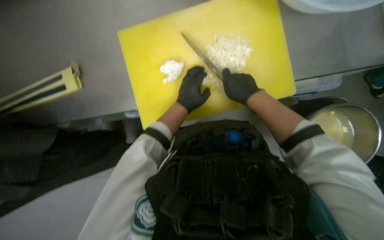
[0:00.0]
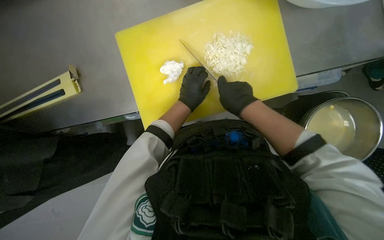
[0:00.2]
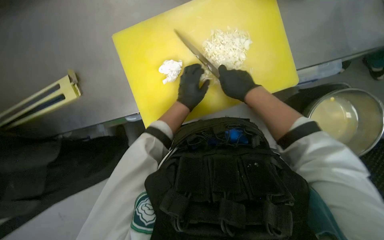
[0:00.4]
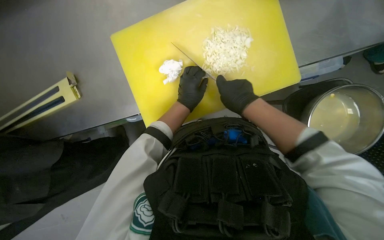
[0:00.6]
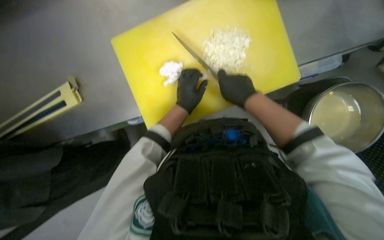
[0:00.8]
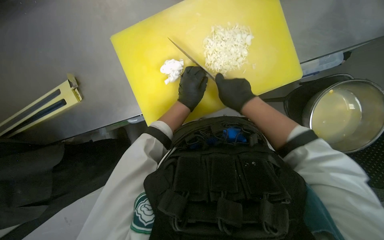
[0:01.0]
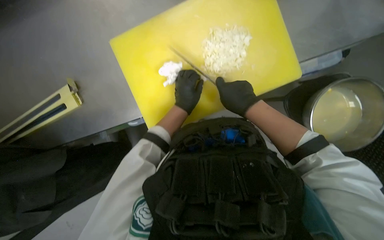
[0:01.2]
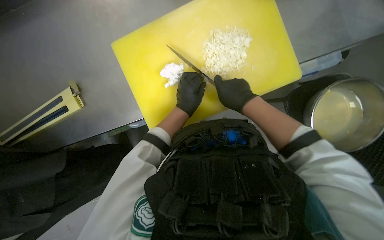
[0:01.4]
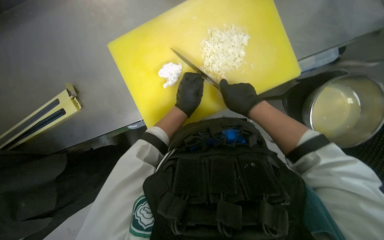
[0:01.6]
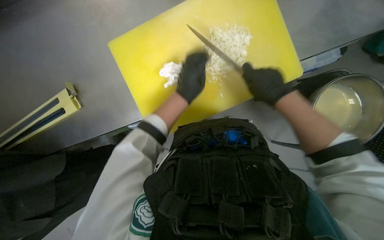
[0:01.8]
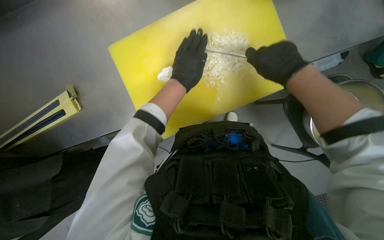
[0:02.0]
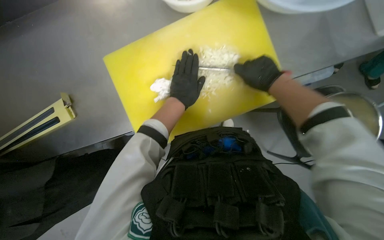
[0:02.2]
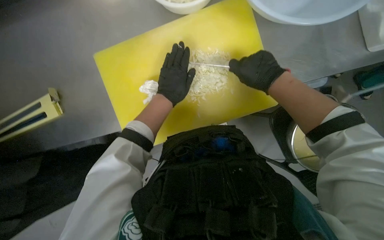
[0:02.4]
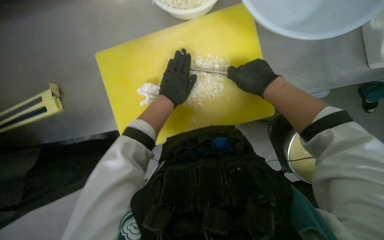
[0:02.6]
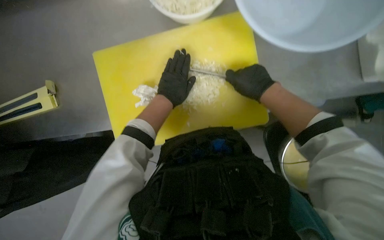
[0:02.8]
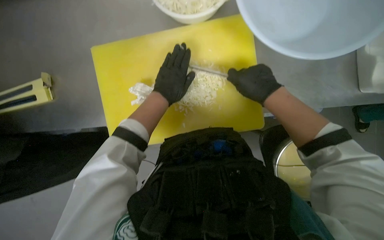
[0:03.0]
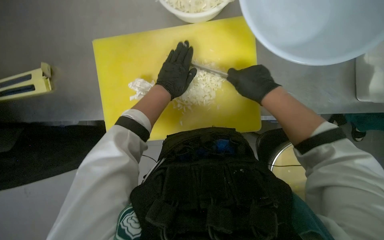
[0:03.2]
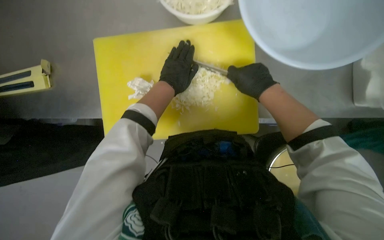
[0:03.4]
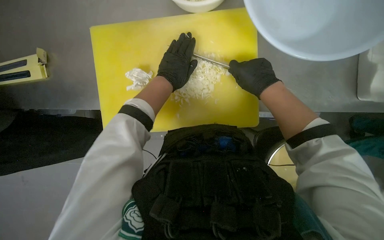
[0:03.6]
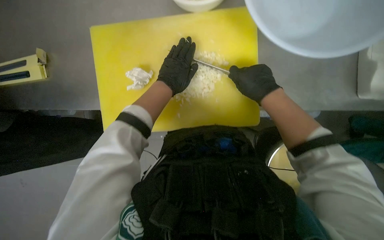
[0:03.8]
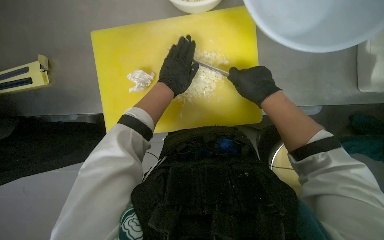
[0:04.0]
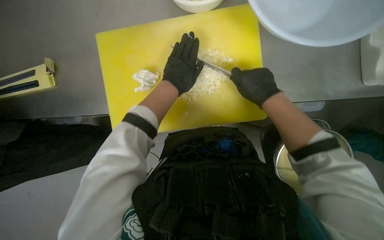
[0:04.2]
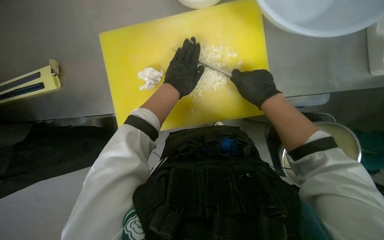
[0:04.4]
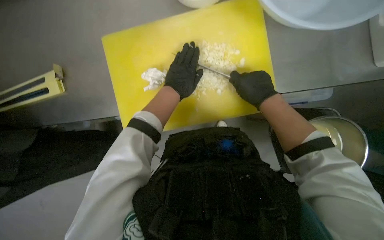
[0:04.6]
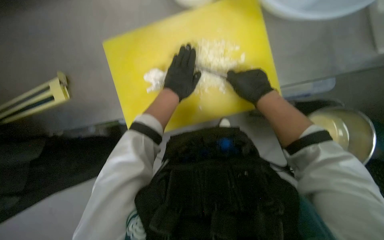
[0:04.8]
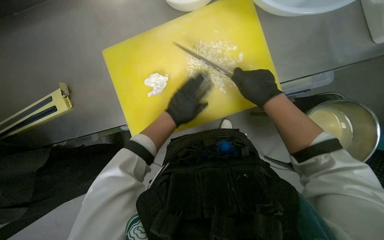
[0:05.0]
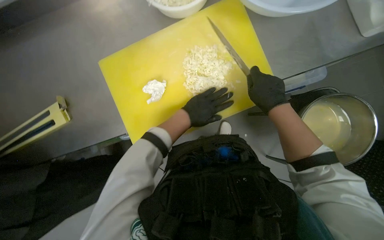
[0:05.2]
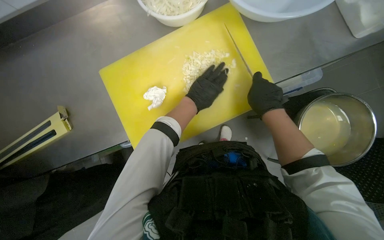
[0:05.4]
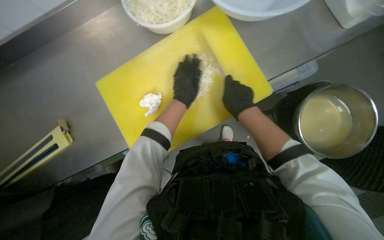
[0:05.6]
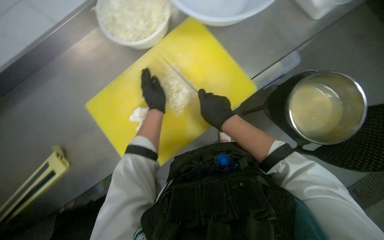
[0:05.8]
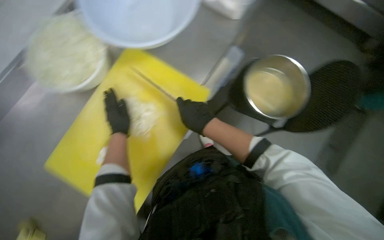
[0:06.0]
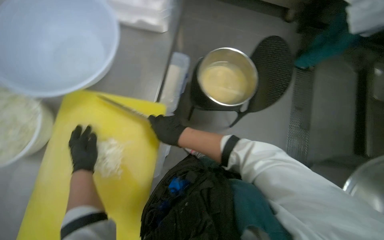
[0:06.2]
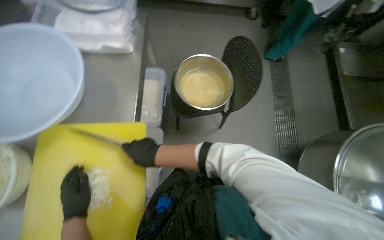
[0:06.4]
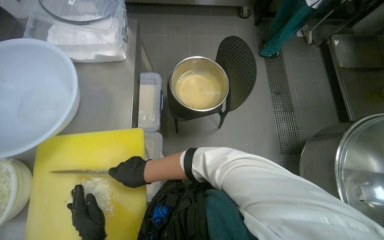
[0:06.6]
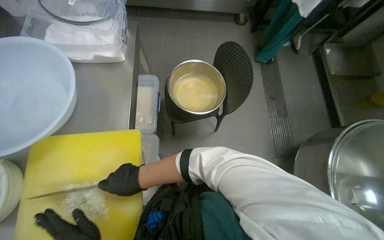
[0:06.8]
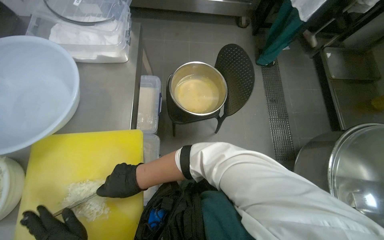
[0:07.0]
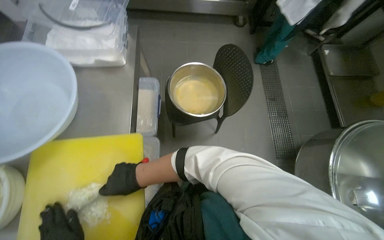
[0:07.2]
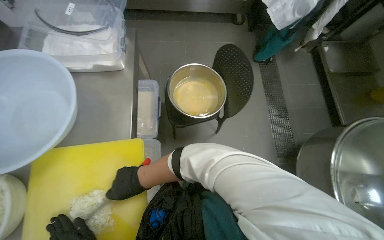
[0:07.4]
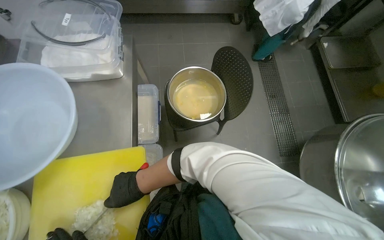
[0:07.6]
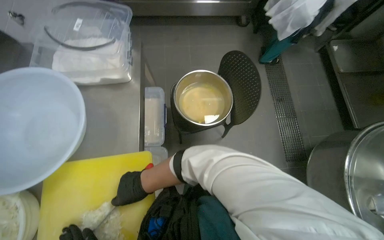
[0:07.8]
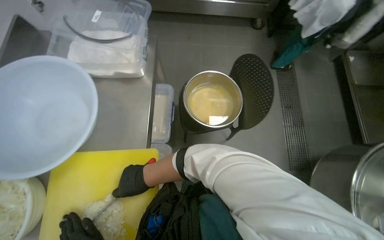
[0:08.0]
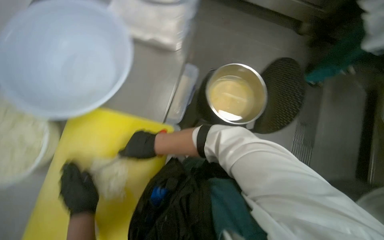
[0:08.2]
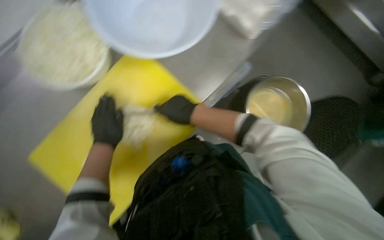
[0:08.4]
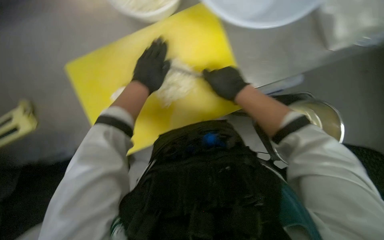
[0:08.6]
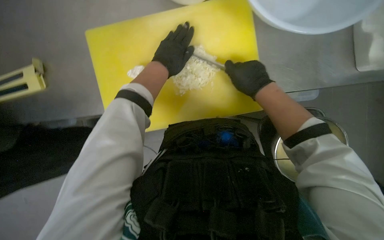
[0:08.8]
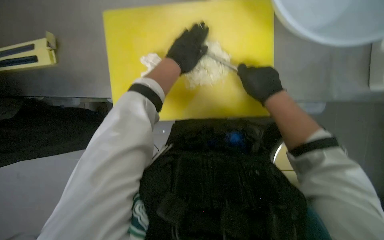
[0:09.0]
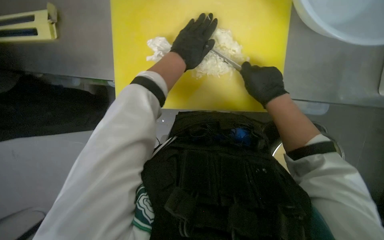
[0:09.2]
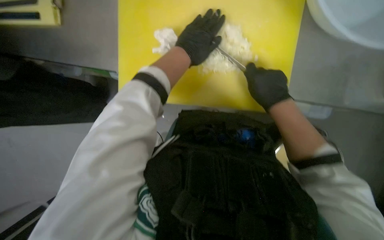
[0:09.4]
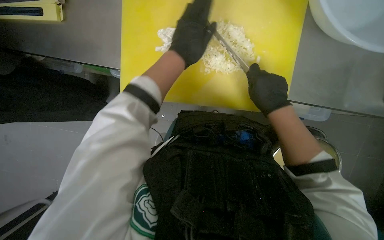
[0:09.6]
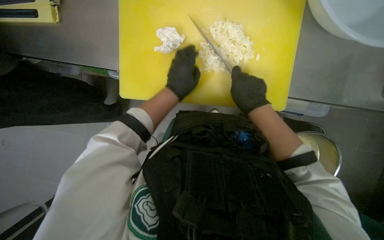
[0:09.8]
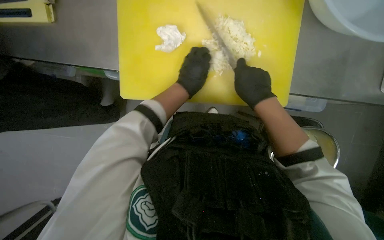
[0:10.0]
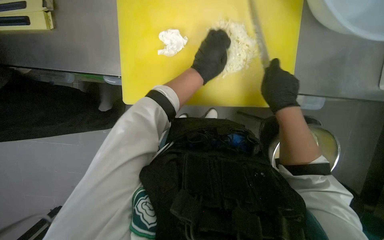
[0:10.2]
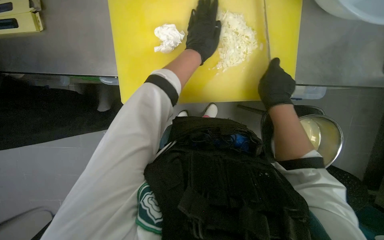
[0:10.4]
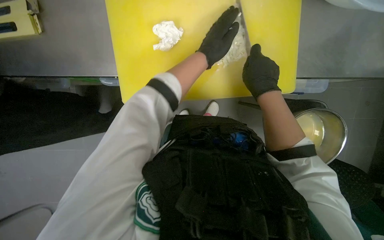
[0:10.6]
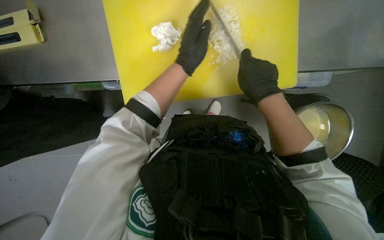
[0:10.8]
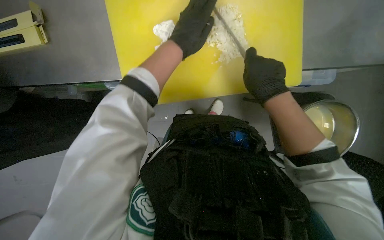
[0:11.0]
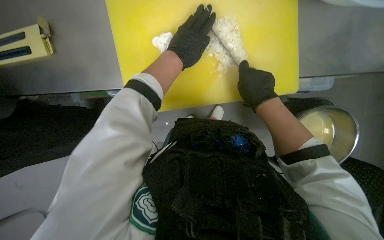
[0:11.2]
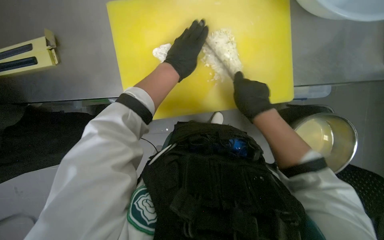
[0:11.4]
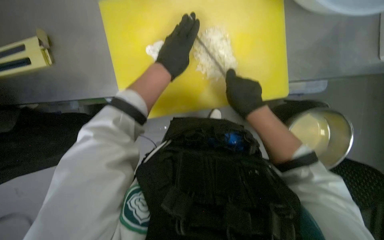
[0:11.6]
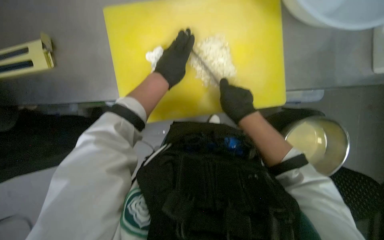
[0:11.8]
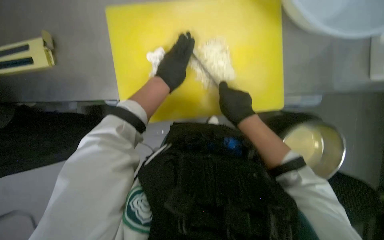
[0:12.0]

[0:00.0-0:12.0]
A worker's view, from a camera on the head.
Job: preparing food.
The whole recording: Chopping onion. The worker chops an onion on a yellow cutting board with a knife.
0:00.0 to 0:01.6: The hands stay close to where they were, moving slightly.
0:03.0 to 0:04.4: The hands make small movements and keep their place.
0:04.4 to 0:06.0: The scene turns about 40 degrees counterclockwise in the picture.
0:06.0 to 0:07.6: The right hand is displaced to the left by roughly 15 cm.
0:07.6 to 0:09.0: The wearer looks approximately 90 degrees further to the left. The view tilts some 20 degrees downward.
0:09.0 to 0:10.4: The left hand travels farther from the camera by approximately 10 cm.

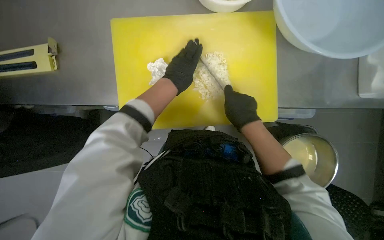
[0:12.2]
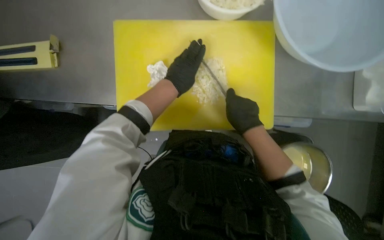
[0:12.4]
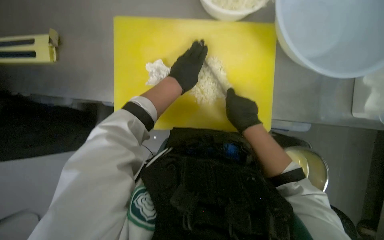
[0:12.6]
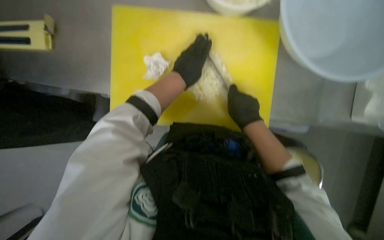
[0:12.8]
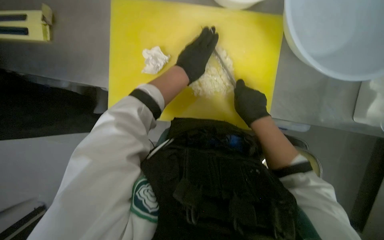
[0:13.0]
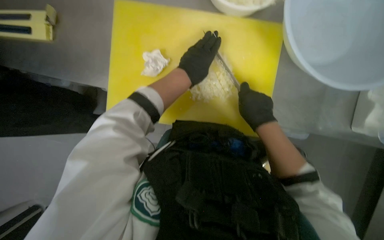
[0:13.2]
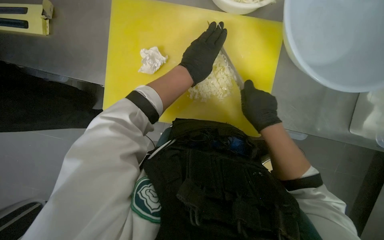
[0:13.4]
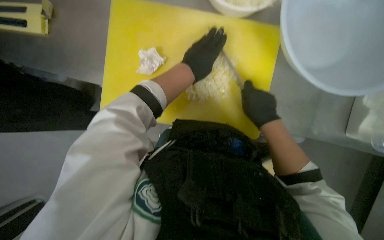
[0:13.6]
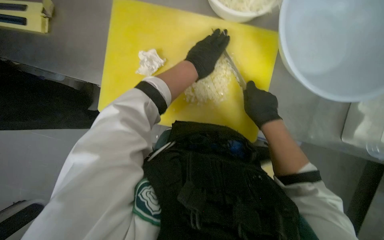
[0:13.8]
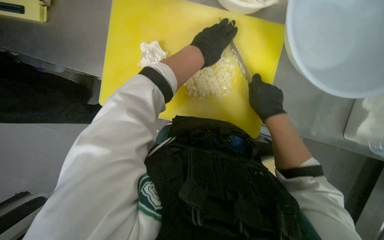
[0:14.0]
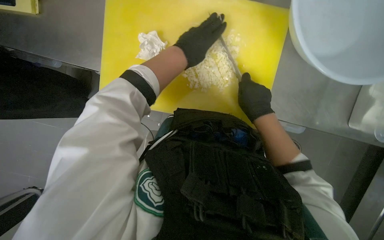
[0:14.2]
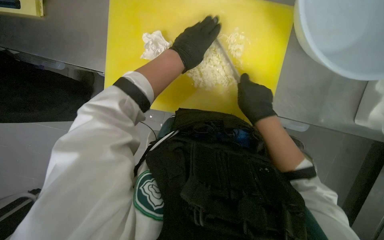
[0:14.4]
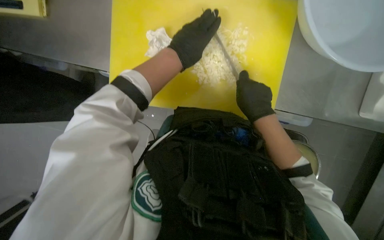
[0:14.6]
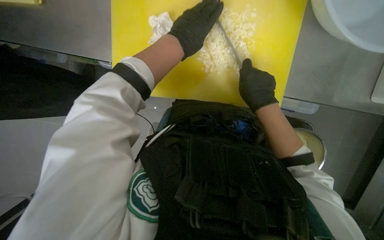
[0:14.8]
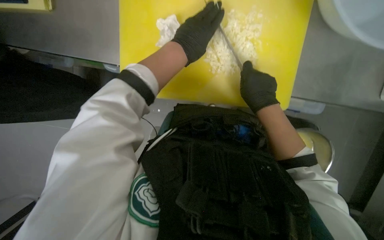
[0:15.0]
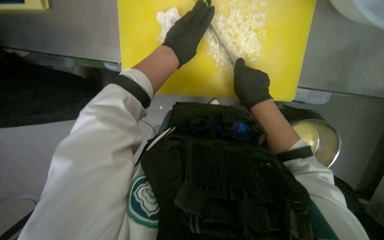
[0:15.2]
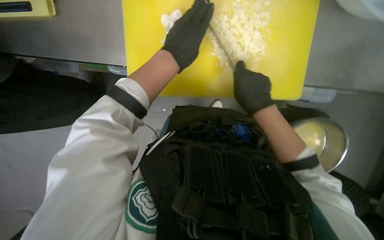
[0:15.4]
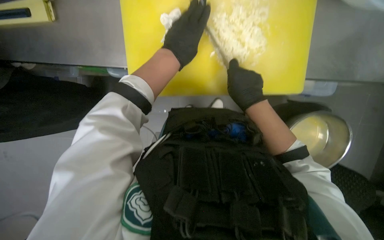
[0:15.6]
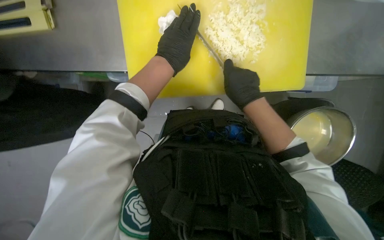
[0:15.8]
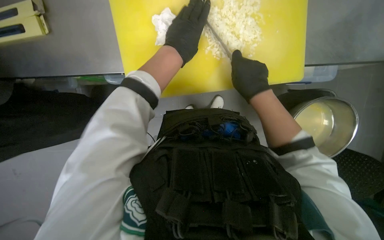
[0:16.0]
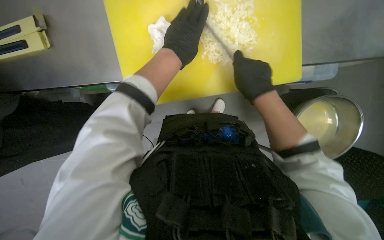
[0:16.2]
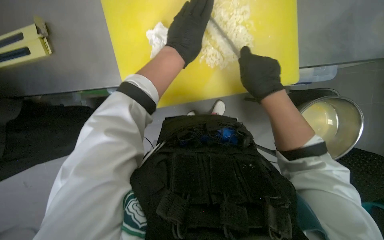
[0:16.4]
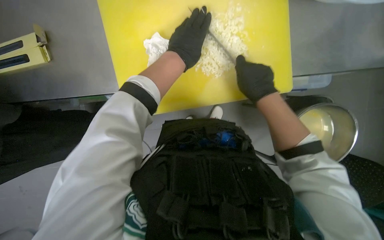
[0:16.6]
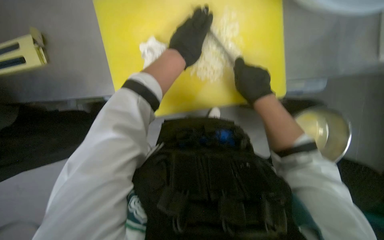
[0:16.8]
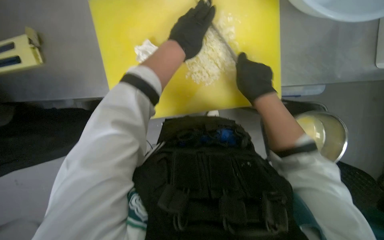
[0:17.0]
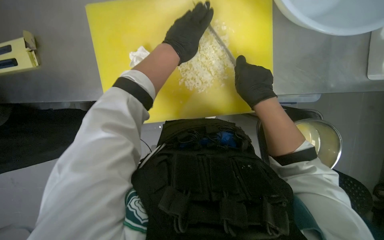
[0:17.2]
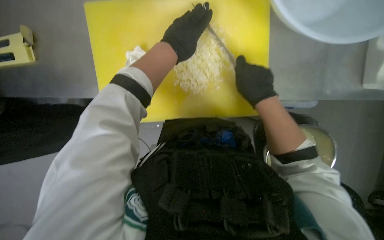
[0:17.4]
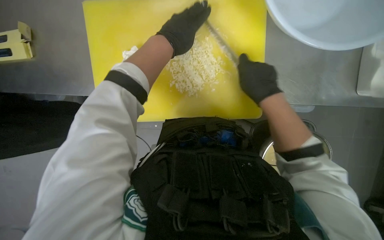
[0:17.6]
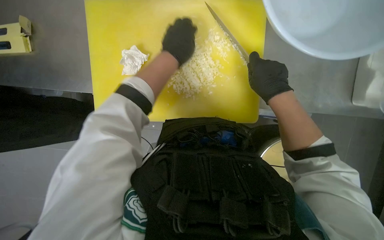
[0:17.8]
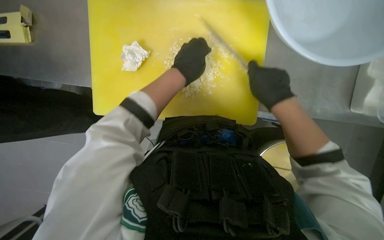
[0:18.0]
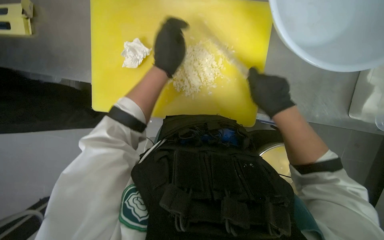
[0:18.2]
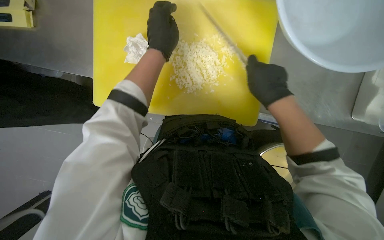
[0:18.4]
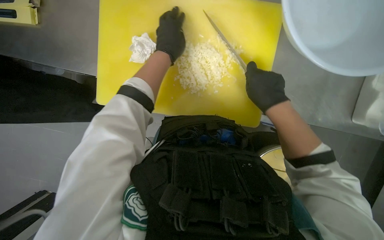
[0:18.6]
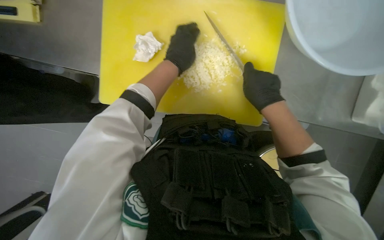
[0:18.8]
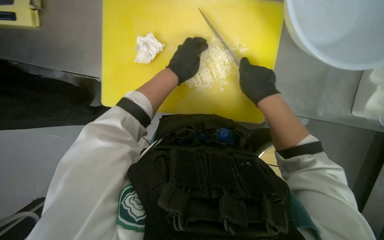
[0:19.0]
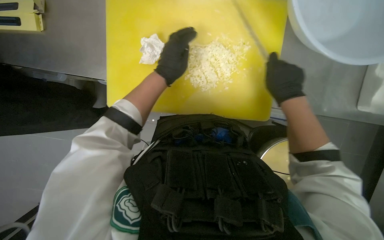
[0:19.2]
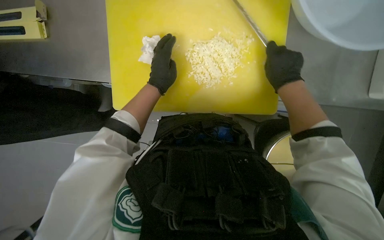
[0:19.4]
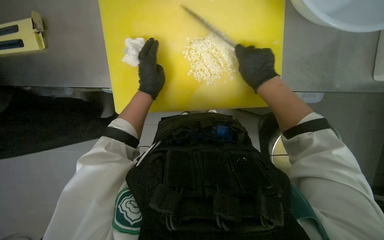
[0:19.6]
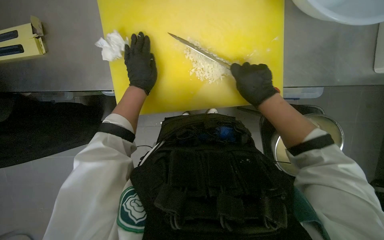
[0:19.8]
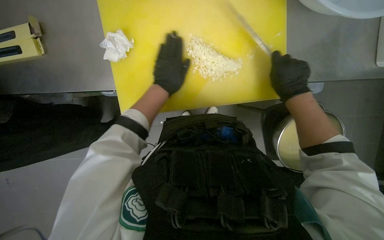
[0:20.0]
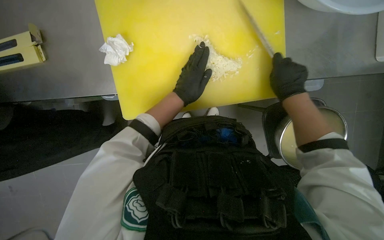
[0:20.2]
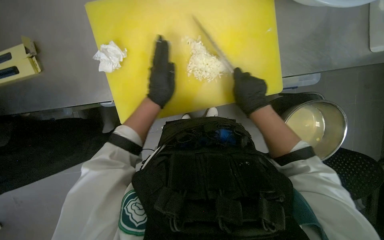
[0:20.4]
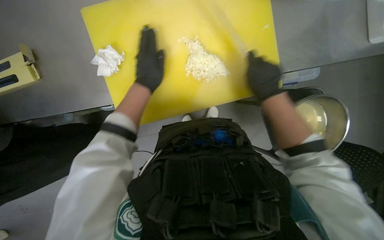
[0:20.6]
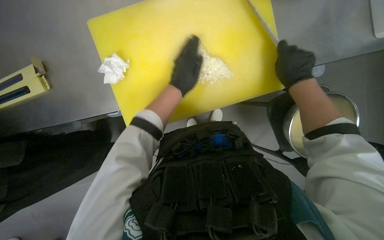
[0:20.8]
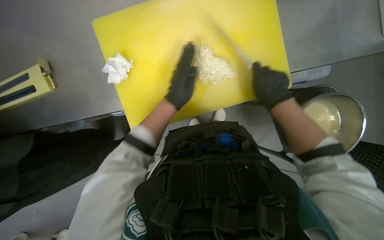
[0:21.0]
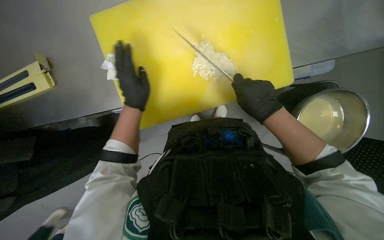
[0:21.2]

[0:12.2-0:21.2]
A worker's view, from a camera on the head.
Job: preparing food.
The whole recording: Chopping onion. The worker chops an onion on a yellow cutting board with a knife.
0:12.2 to 0:13.8: The hands work in one place, with small movements.
0:13.8 to 0:15.2: The view tips downward by some 10 degrees.
0:16.6 to 0:18.2: The hands are busy where they are.
0:18.2 to 0:19.8: The left hand heads farther from the camera and to the left, covering about 15 cm.
0:19.8 to 0:21.2: The left hand goes left and right, approximately 15 cm each way, reversing 3 times. The right hand goes left and right, some 10 cm each way, reversing 3 times.
